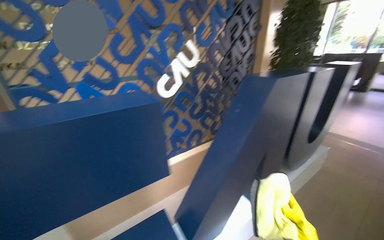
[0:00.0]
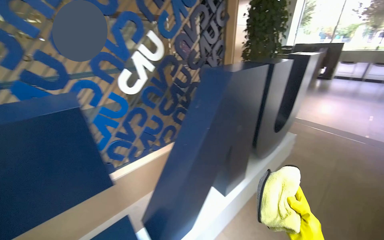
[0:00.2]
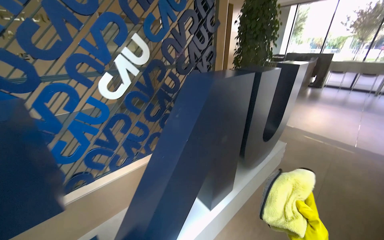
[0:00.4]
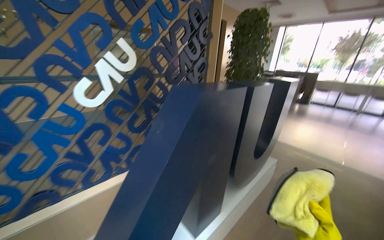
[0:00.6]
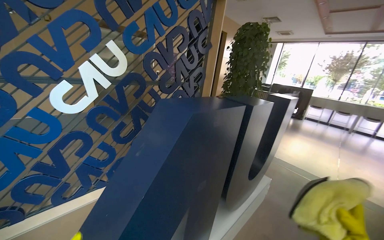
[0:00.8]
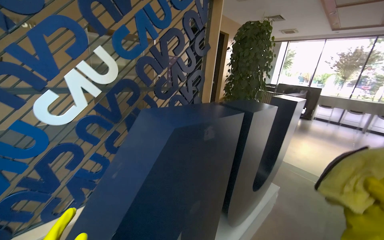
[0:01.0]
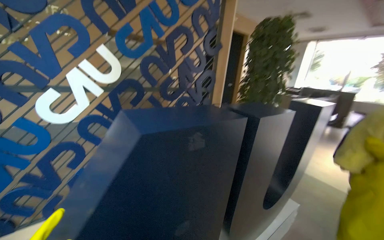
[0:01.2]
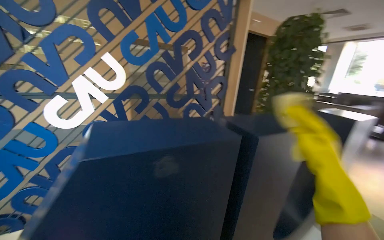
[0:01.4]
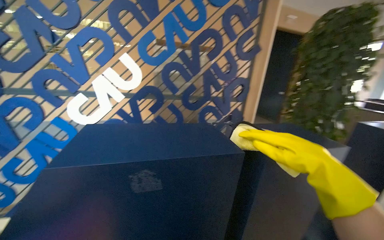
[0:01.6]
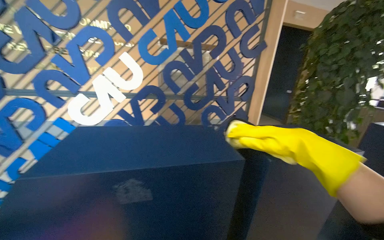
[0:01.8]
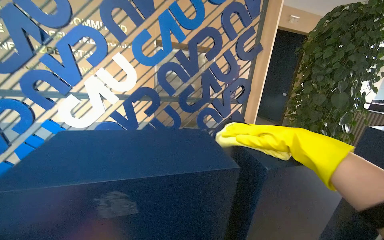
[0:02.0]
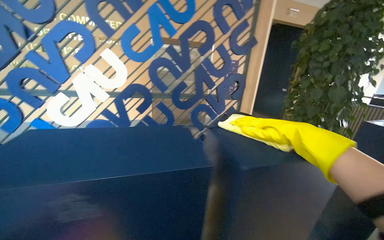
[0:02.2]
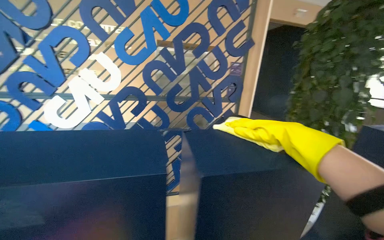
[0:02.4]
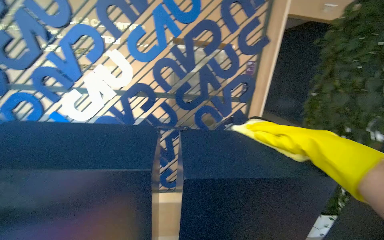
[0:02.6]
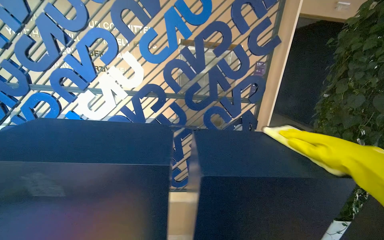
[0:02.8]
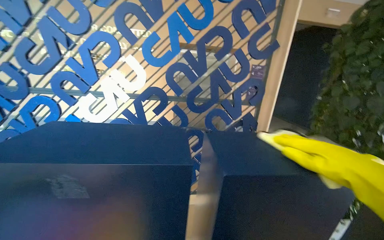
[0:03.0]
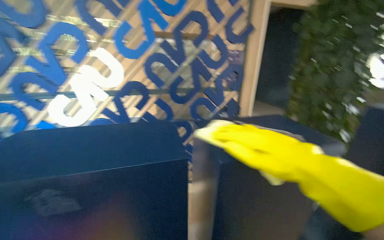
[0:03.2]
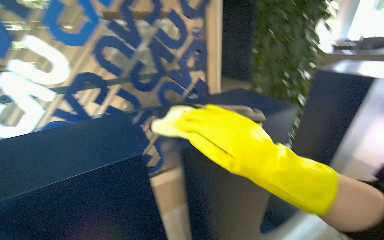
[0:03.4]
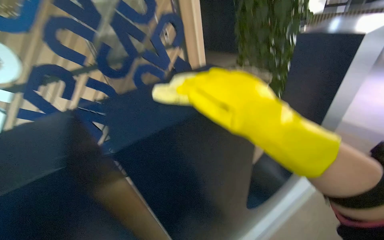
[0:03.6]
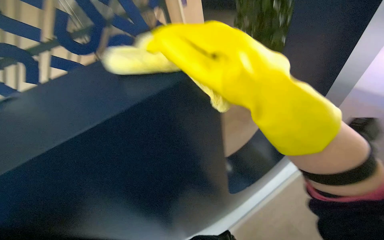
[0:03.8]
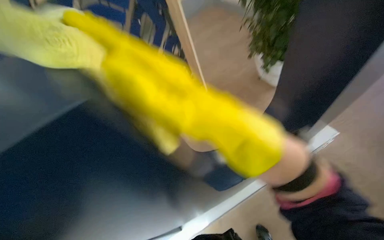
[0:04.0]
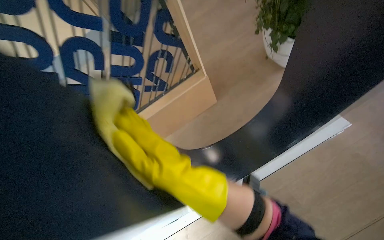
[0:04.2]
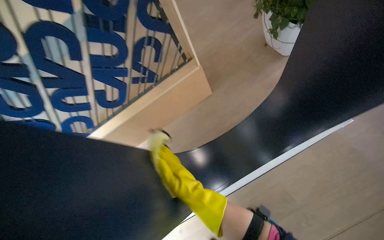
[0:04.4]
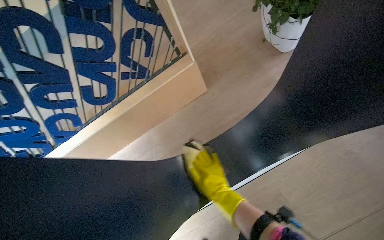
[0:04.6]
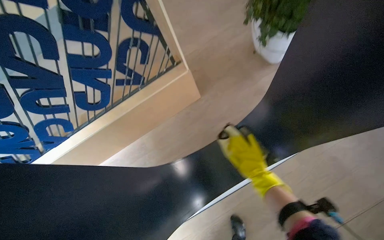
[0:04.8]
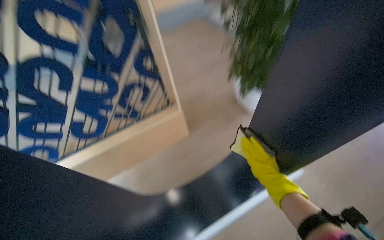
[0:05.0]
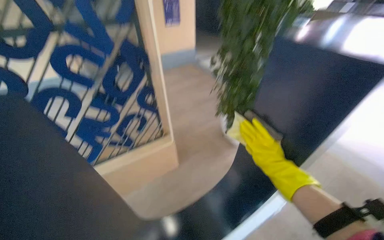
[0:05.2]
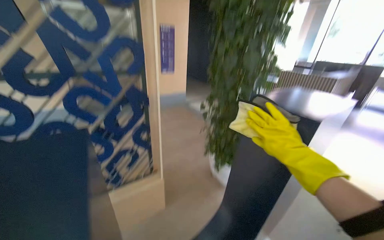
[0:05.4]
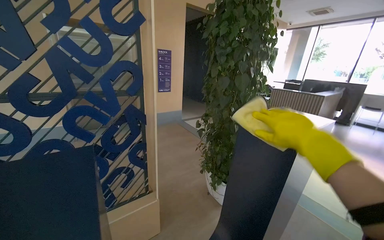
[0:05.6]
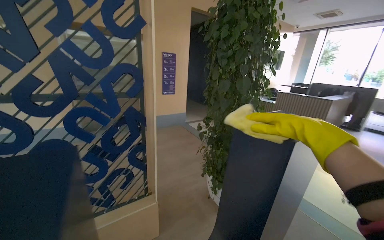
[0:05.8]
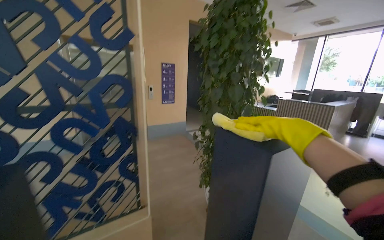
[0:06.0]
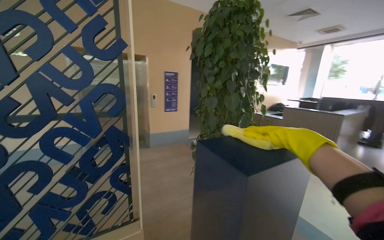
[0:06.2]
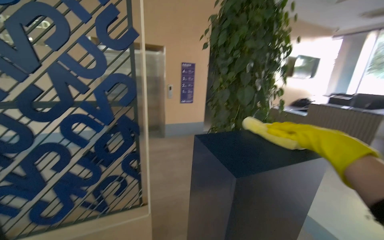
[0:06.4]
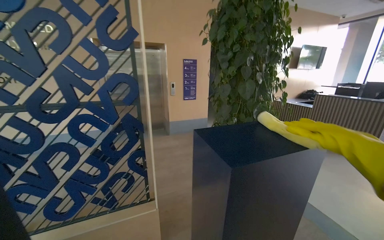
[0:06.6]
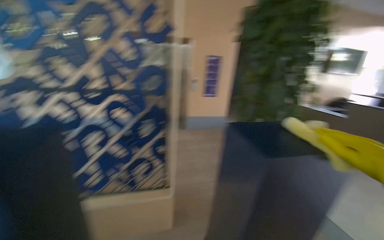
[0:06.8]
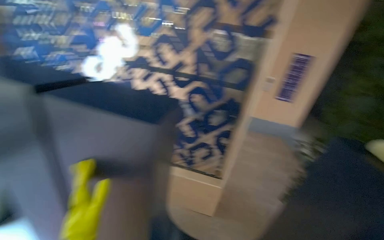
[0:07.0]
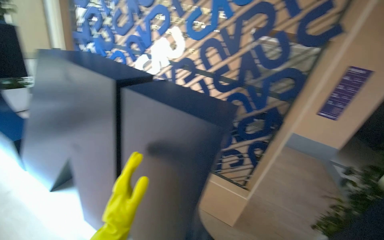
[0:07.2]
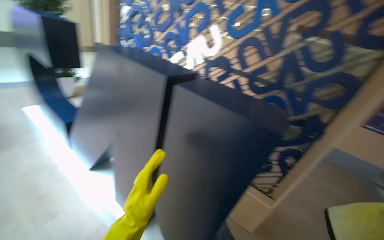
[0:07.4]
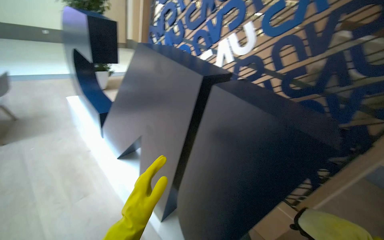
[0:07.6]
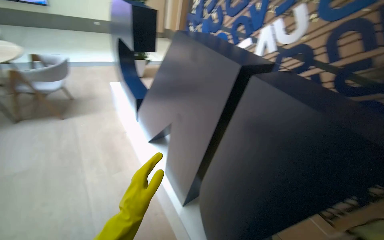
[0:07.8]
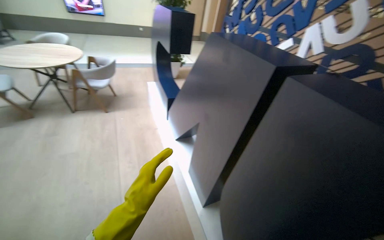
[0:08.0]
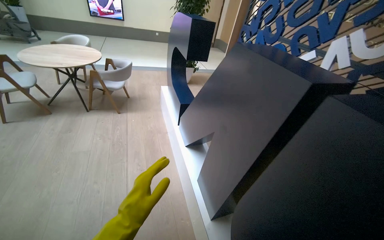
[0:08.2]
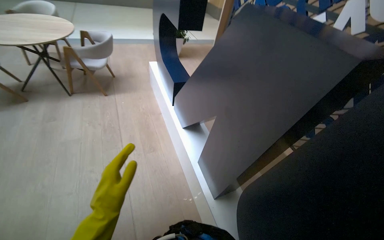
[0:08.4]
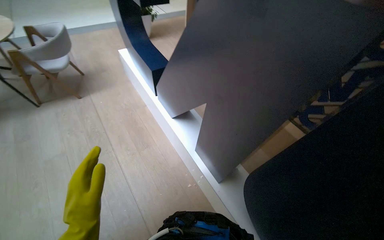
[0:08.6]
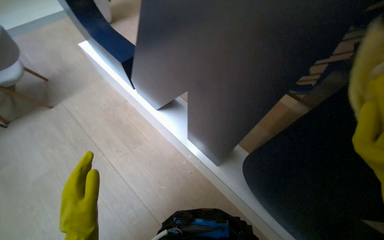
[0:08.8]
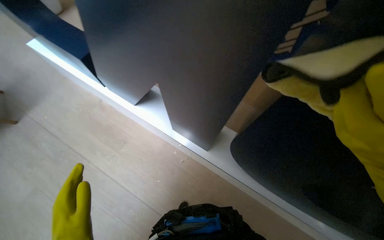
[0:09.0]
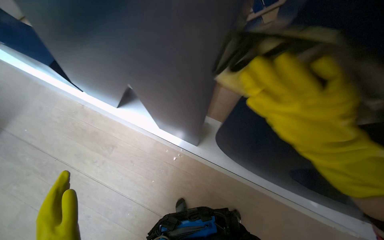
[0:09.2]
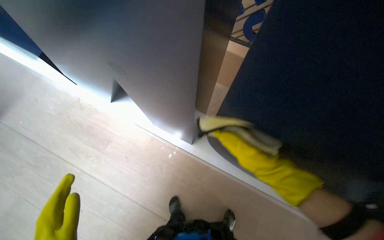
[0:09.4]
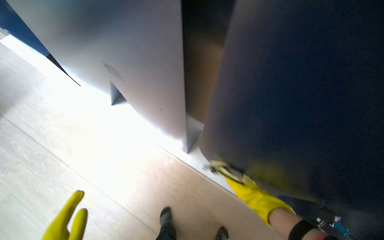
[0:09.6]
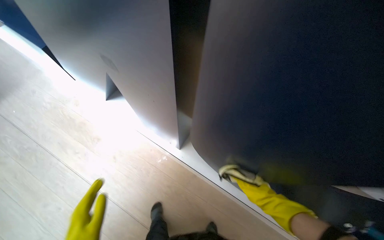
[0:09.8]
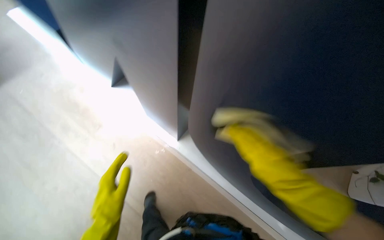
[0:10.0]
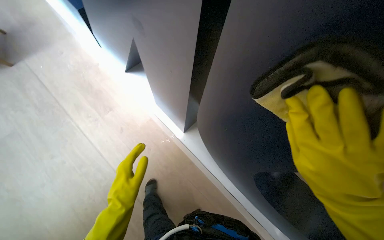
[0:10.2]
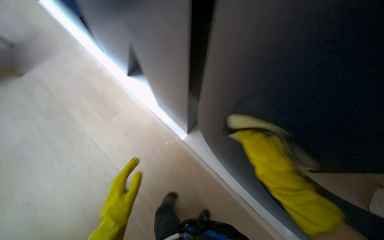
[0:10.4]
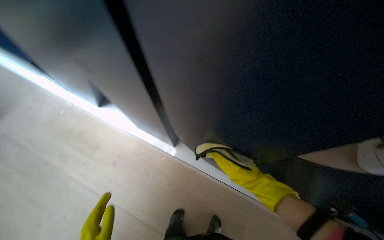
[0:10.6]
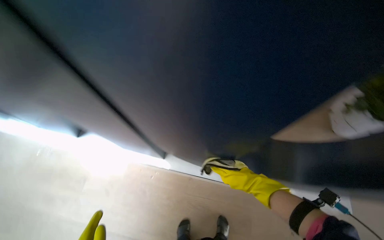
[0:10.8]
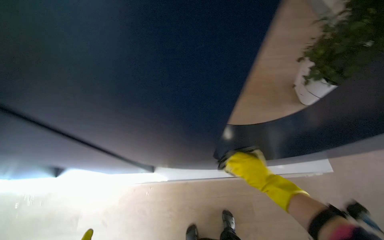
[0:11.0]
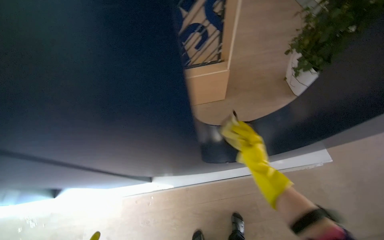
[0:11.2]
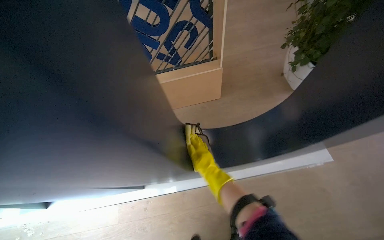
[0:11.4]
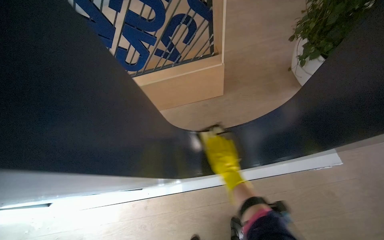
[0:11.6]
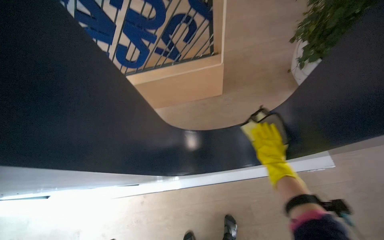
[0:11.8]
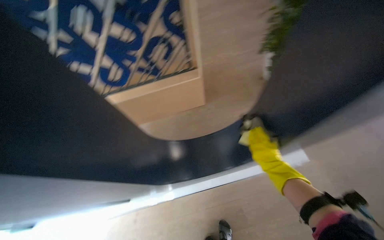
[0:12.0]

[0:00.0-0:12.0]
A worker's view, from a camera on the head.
Job: wiping surfaces.
The whole recording: Wiping display structures. The worker wipes the surfaces of large letter-shaped display structures and a white pedestal with a cloth.
0.0 to 1.6 s: The wearer moves roughly 1 m.
3.0 to 4.4 s: The wearer moves some 50 cm. The wearer looks approximately 30 degrees further to the right. The wearer looks some 35 degrees further downward.
4.4 to 6.0 s: The view pans to the right by some 20 degrees. The view tilts roughly 55 degrees upward.
6.0 to 7.6 s: The wearer looks roughly 75 degrees further to the left.
7.6 to 9.0 s: The wearer looks about 30 degrees further downward.
10.4 to 12.0 s: The head rotates roughly 55 degrees to the right.

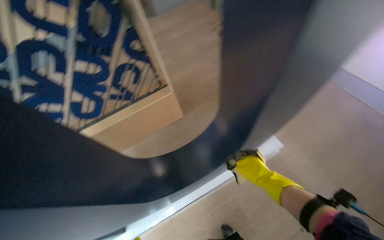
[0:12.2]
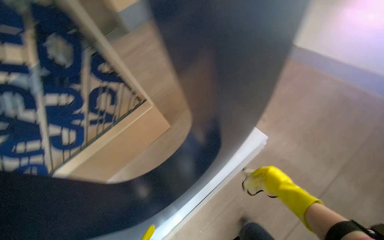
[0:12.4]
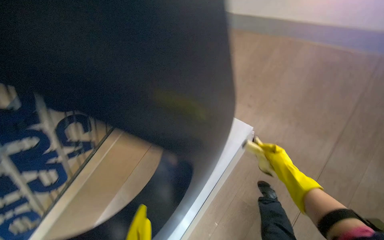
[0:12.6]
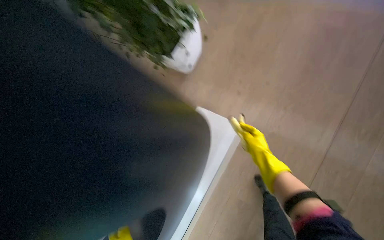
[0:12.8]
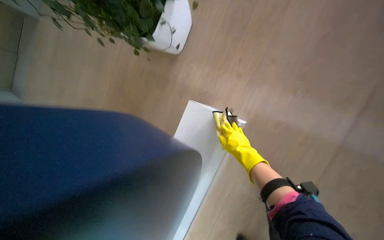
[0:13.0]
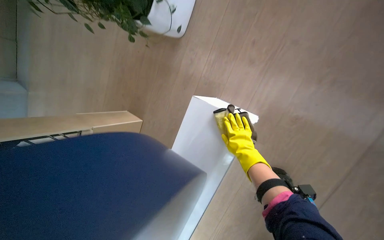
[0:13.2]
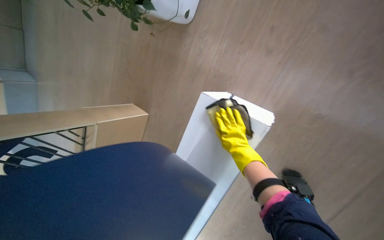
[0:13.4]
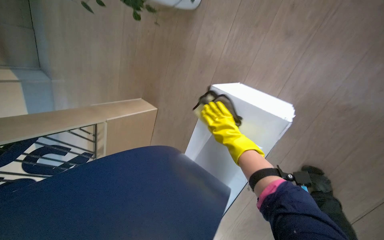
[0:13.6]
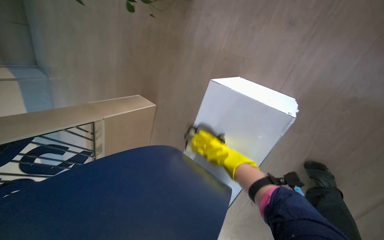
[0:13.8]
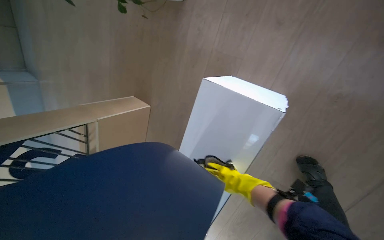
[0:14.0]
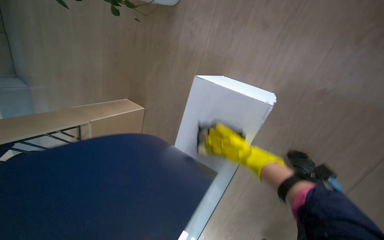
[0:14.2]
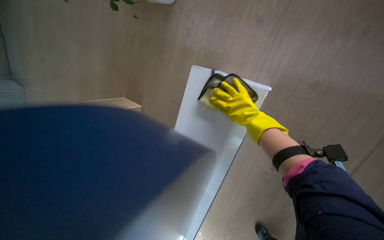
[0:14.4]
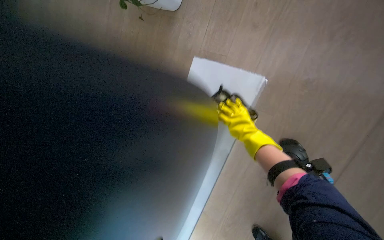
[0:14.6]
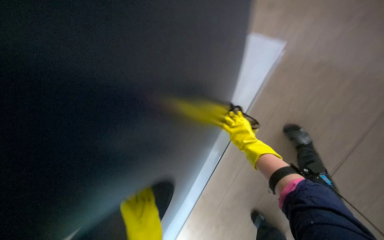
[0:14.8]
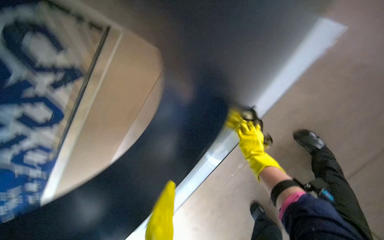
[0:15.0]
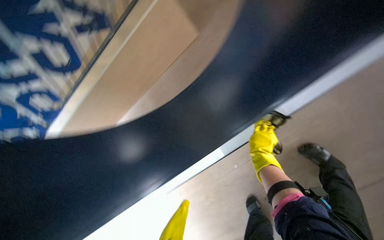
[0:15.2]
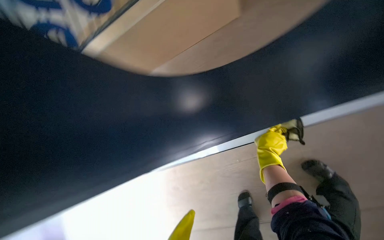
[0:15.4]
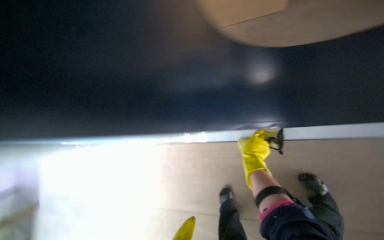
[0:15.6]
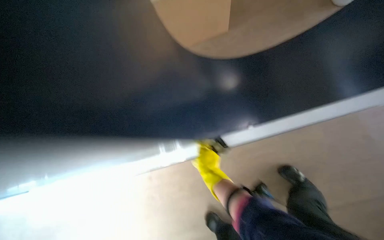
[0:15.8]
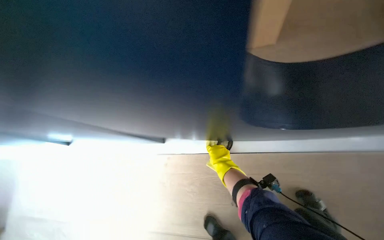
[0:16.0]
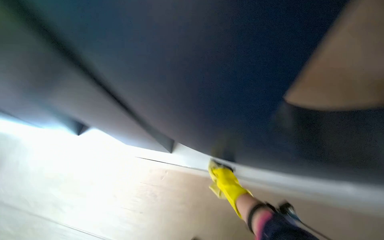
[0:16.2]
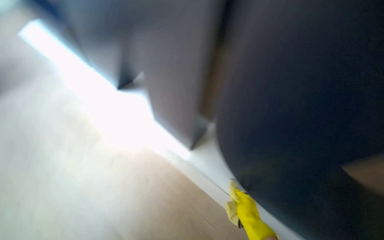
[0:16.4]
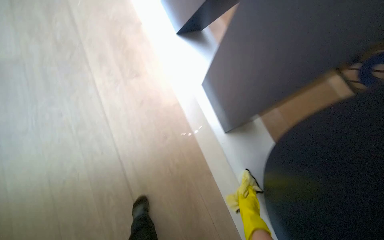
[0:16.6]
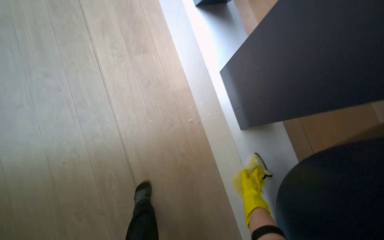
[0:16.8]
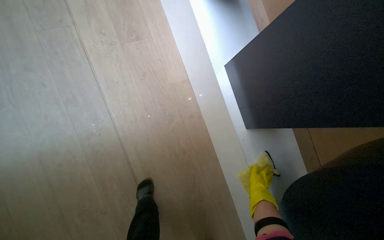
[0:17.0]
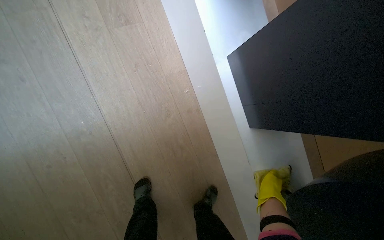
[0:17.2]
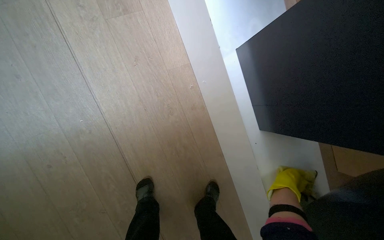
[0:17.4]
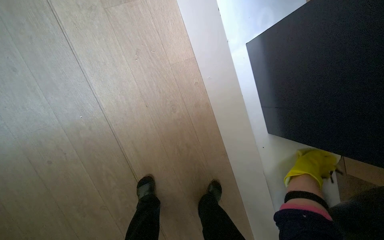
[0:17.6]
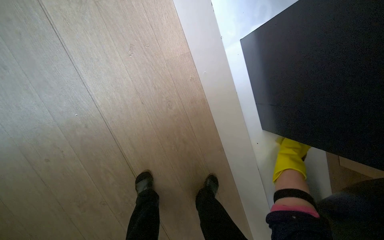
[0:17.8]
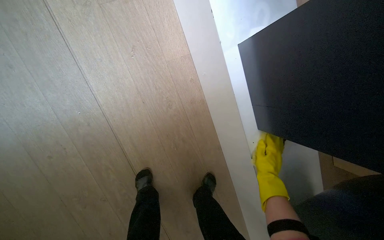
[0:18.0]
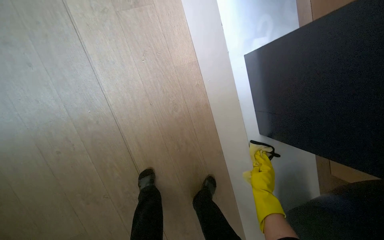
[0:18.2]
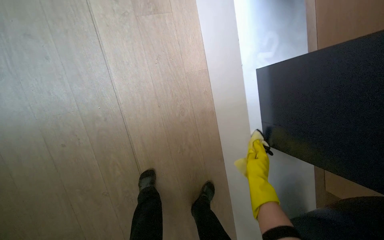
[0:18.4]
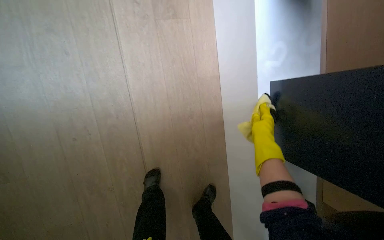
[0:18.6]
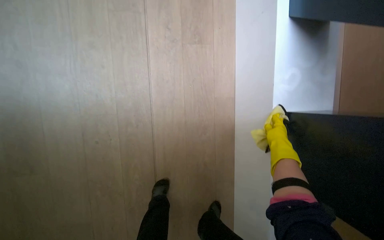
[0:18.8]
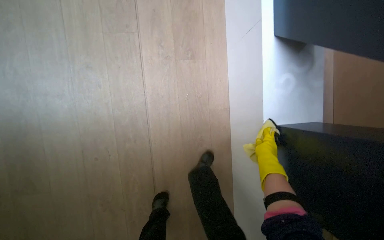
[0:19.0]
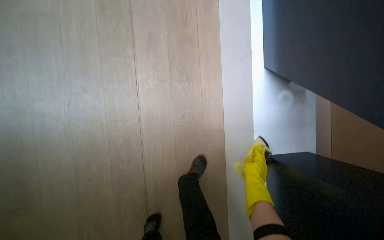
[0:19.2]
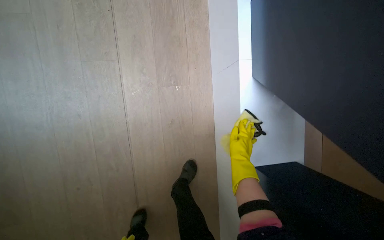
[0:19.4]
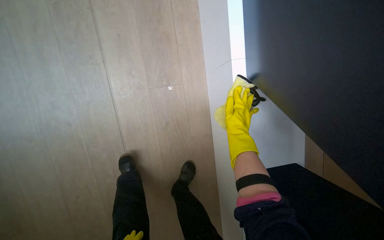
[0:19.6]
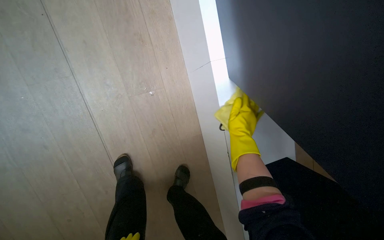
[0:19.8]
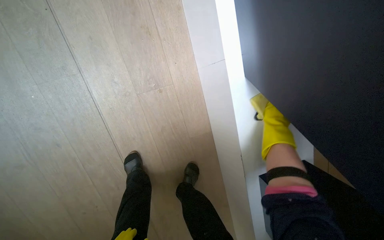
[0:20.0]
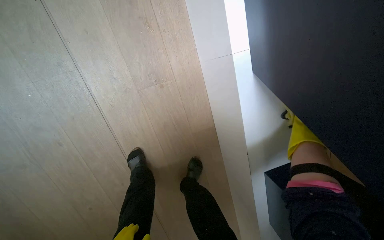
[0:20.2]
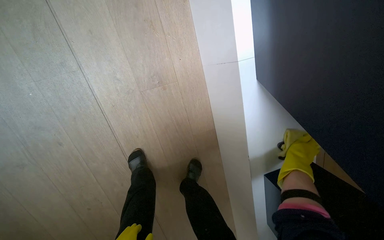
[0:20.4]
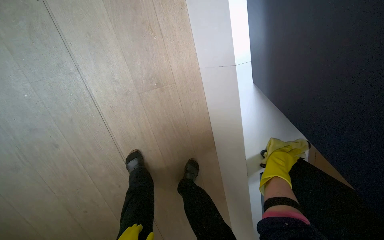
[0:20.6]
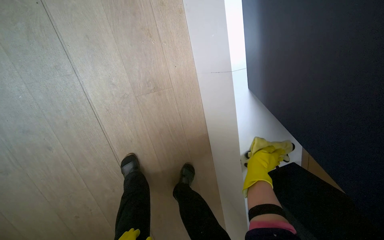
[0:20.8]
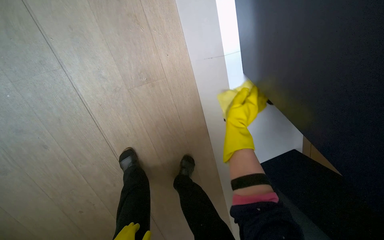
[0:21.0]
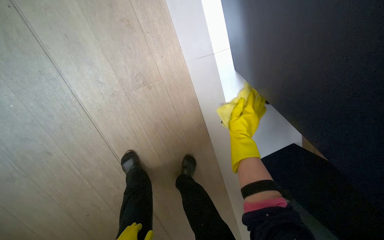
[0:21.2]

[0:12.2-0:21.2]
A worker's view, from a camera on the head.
Job: wiping surfaces.
The whole recording: Wiping display structures. The worker wipes the surfaces of large letter-shaped display structures and a white pedestal with a cloth.
12.2 to 13.8 s: The camera is carried about 80 cm. The camera pitches downward, by about 25 degrees. The scene rotates counterclockwise by roughly 35 degrees.
13.8 to 15.2 s: The right hand swings up and down the picture, roughly 20 cm each way, with 2 reversals.
15.2 to 16.6 s: The scene turns about 25 degrees clockwise in the picture. The right hand heads to the left, down the picture and nearer to the camera, covering some 25 cm.
16.6 to 18.2 s: The view tips downward by roughly 25 degrees.
18.2 to 19.8 s: The wearer moves roughly 40 cm.
19.8 to 21.2 s: The right hand moves nearer and farther over some 25 cm, changing direction 3 times.
